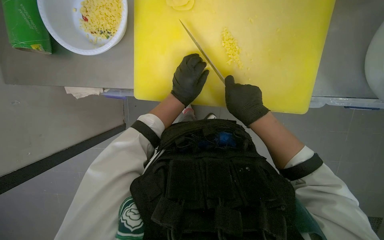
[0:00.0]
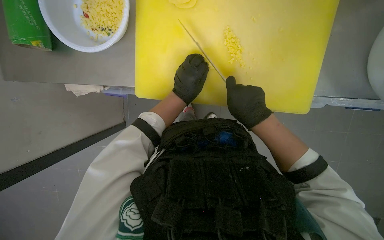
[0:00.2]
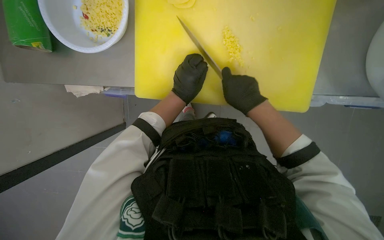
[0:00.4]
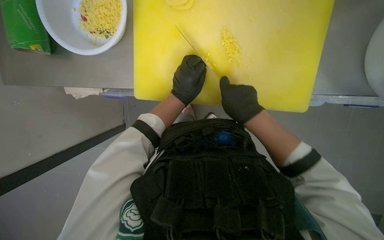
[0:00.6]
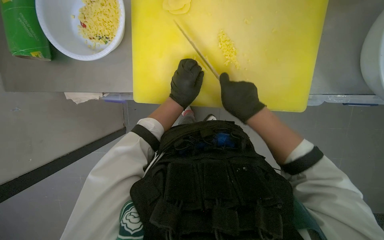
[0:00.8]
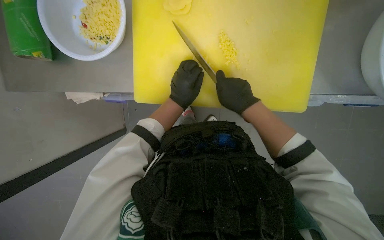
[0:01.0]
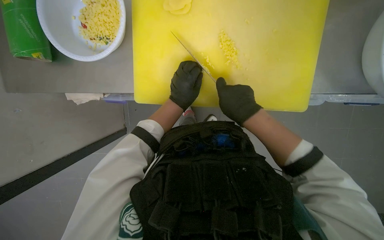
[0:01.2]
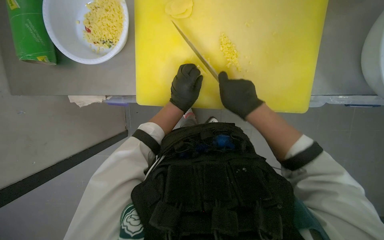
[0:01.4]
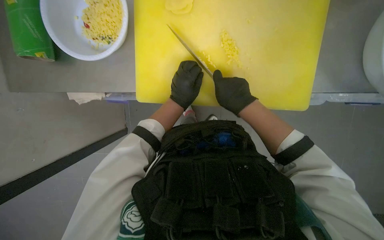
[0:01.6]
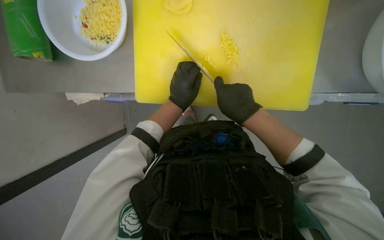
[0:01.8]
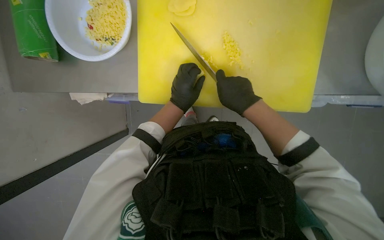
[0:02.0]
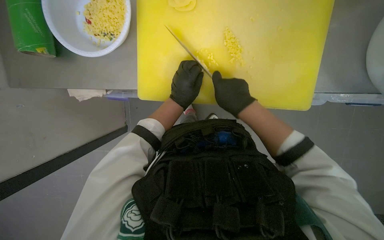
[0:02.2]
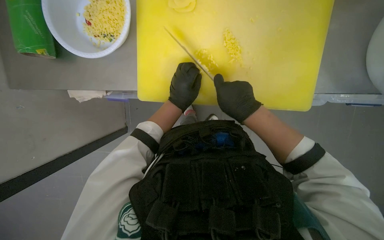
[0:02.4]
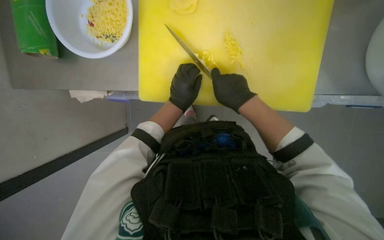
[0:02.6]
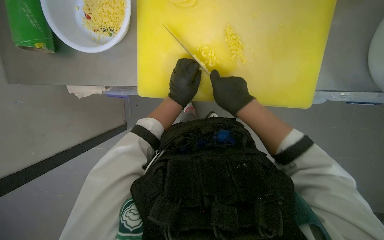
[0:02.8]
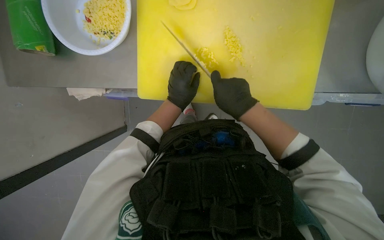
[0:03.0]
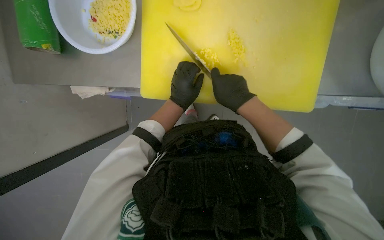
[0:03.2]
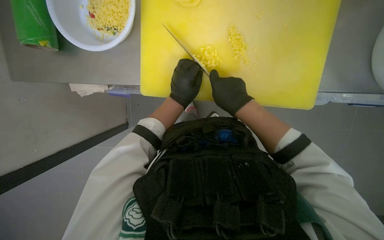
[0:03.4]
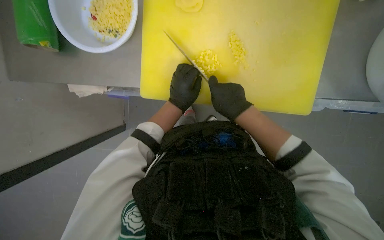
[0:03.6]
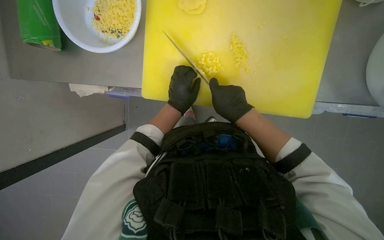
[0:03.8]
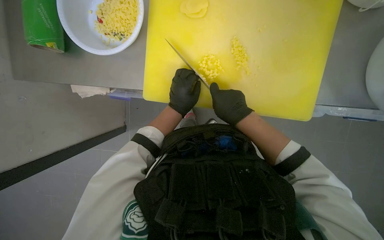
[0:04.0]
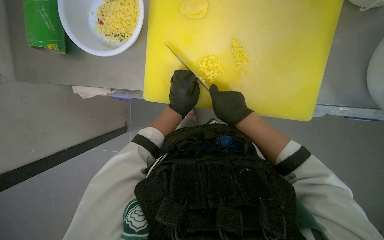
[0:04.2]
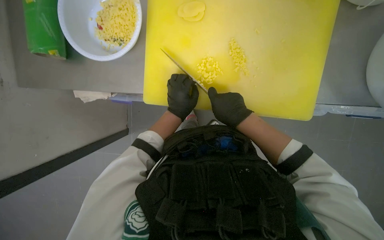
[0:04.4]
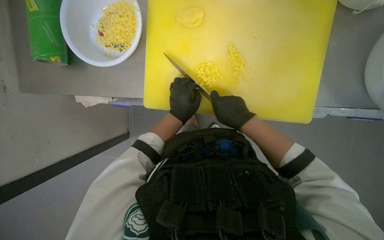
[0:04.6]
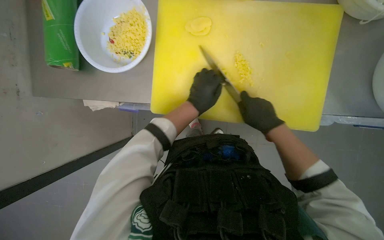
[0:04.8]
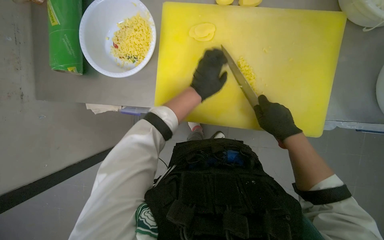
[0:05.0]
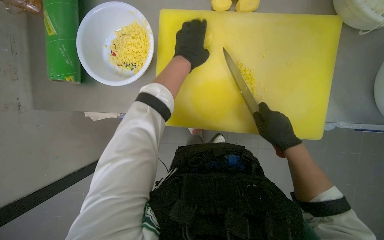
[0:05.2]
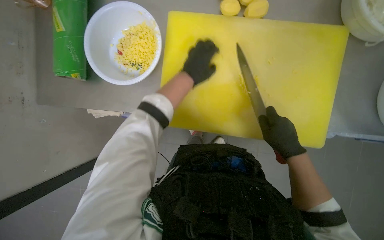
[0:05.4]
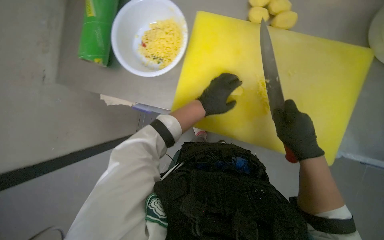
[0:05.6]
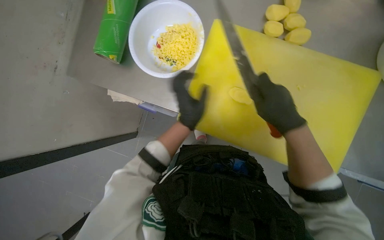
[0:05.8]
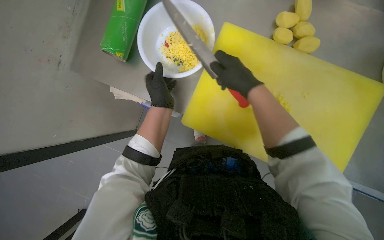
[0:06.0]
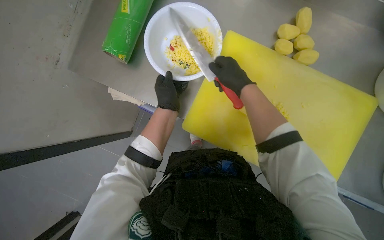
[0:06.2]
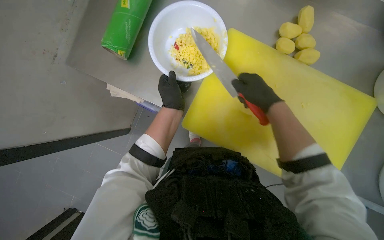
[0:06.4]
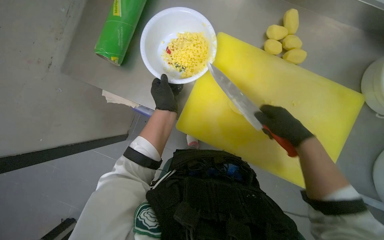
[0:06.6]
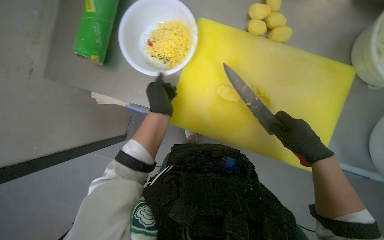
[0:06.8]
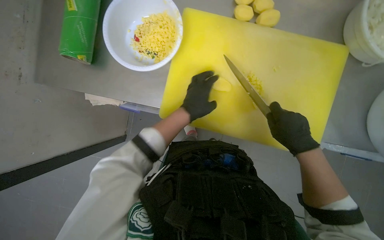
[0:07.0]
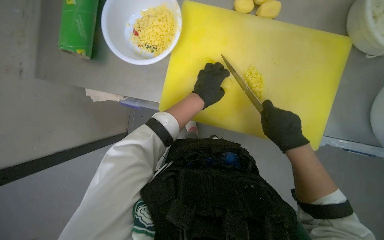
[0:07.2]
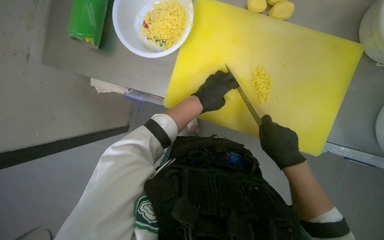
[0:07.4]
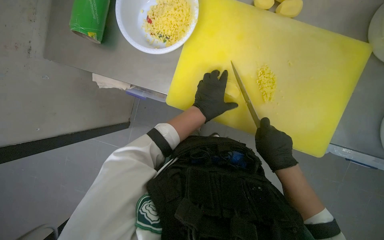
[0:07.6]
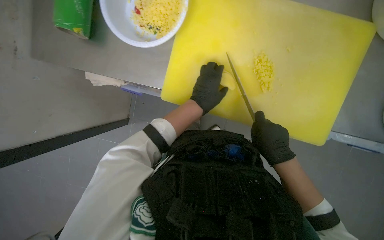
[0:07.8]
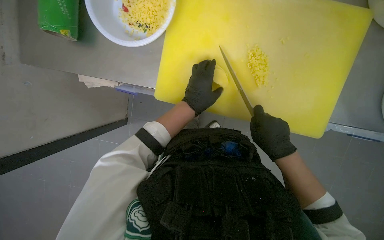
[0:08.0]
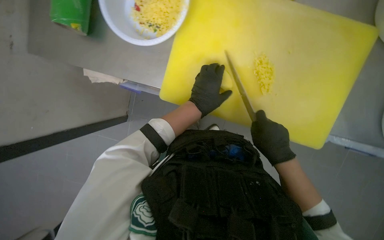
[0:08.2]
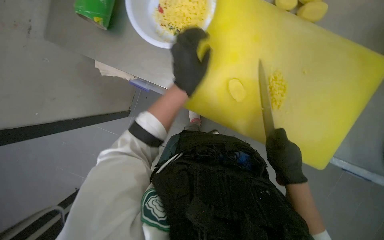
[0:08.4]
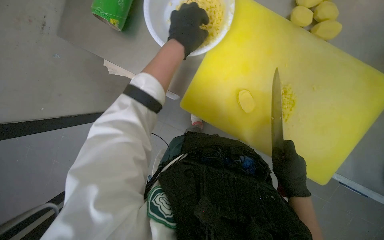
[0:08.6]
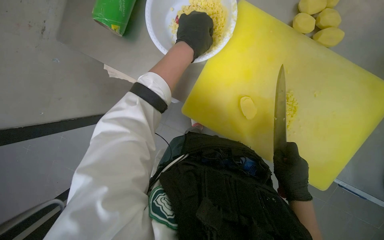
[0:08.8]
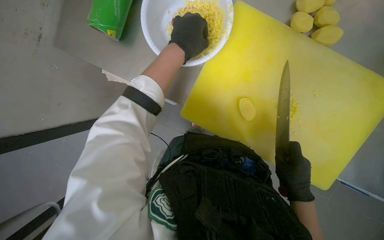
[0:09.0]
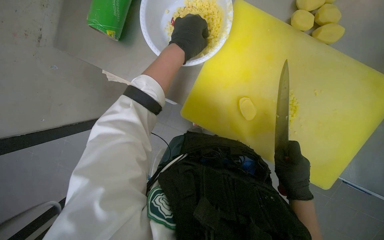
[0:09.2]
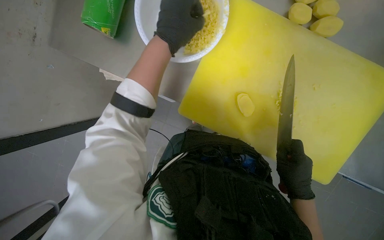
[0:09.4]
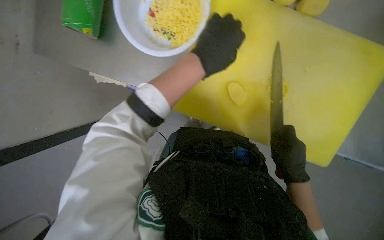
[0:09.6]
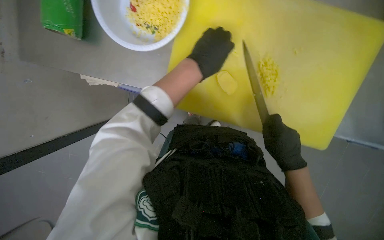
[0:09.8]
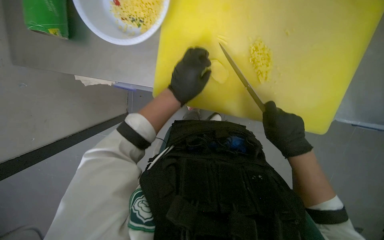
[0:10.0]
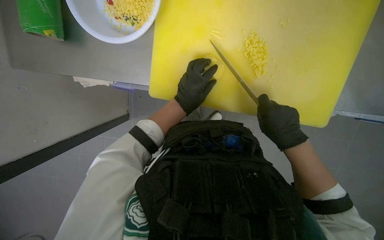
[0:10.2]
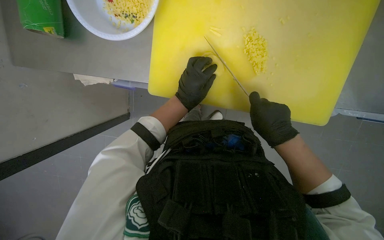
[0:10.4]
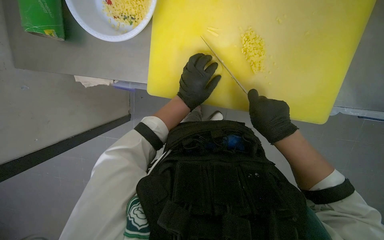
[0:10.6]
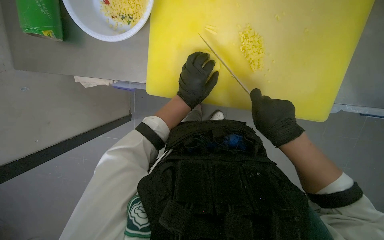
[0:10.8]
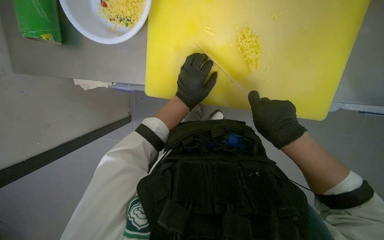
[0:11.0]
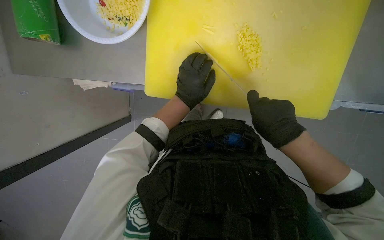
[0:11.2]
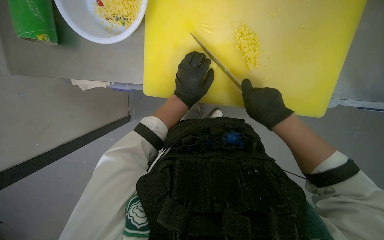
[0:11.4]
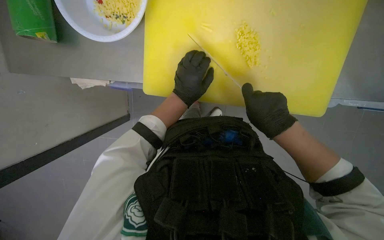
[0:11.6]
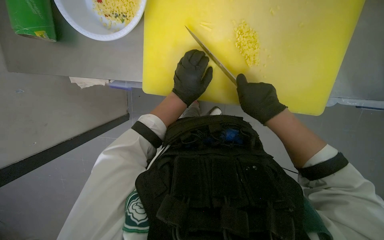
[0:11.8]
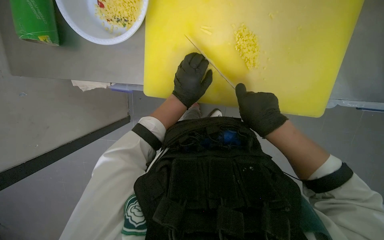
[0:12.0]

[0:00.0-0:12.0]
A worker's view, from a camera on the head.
Job: preparing food.
The whole recording: Slicing and dicing potatoes. The worker slices and dices potatoes on a yellow cutting board, then transfers them to a white bowl.
0:00.0 to 0:04.4: The hands make small movements and keep their place.
0:04.4 to 0:06.0: The left hand reaches roughly 20 cm up the picture, then returns, while the right hand is displaced up the picture and nearer to the camera by some 20 cm.
0:06.0 to 0:07.6: The right hand is displaced down the picture and to the right by roughly 30 cm. Meanwhile the left hand travels to the right by roughly 15 cm.
0:07.6 to 0:09.0: The left hand heads up the picture and to the left, covering about 20 cm.
0:09.0 to 0:10.4: The left hand goes about 20 cm down the picture.
0:10.4 to 0:12.0: The hands are busy where they are.

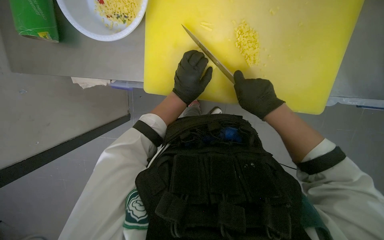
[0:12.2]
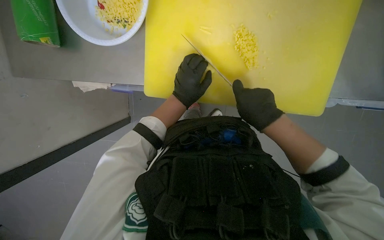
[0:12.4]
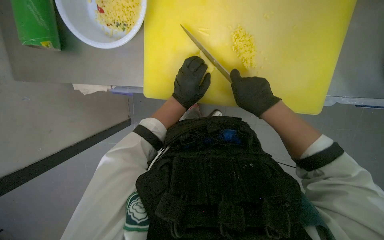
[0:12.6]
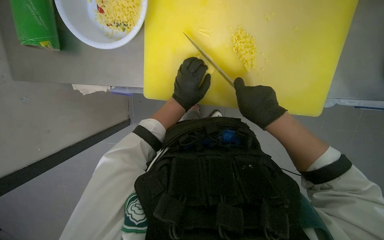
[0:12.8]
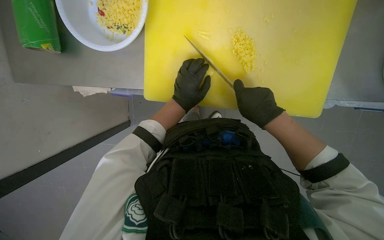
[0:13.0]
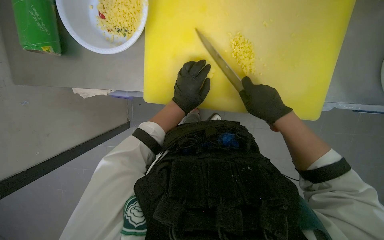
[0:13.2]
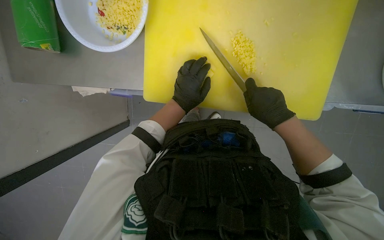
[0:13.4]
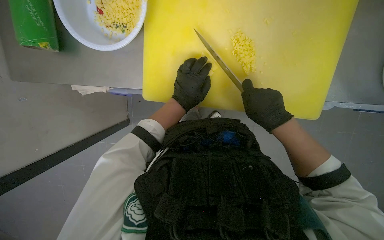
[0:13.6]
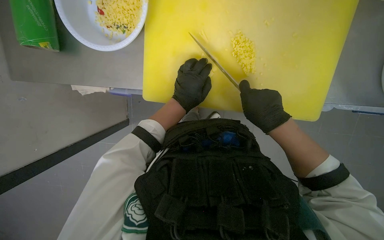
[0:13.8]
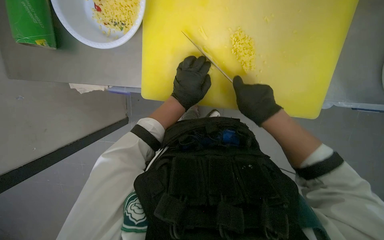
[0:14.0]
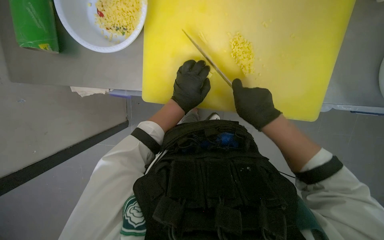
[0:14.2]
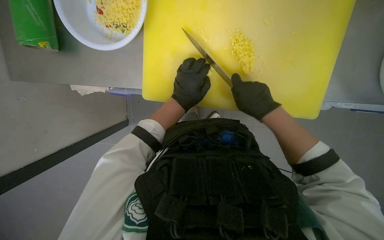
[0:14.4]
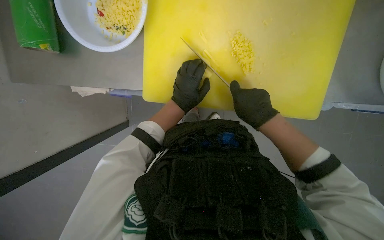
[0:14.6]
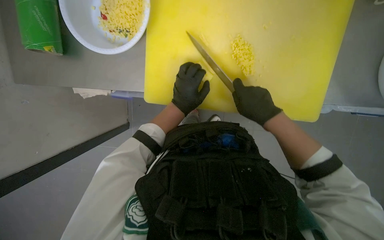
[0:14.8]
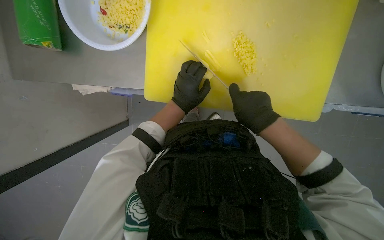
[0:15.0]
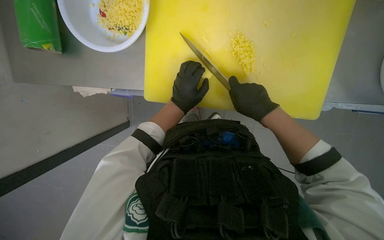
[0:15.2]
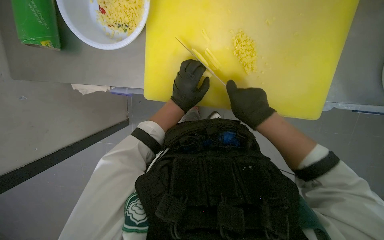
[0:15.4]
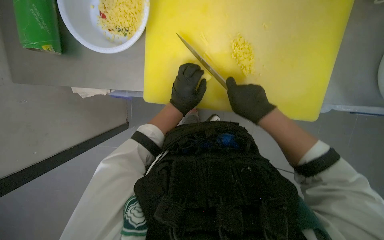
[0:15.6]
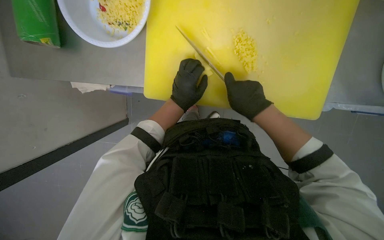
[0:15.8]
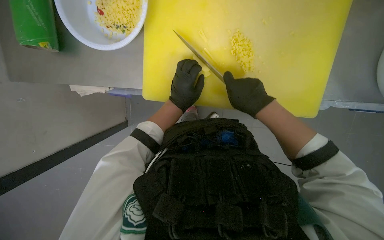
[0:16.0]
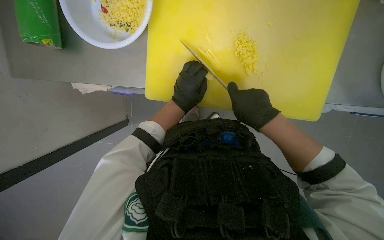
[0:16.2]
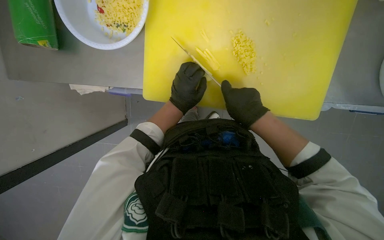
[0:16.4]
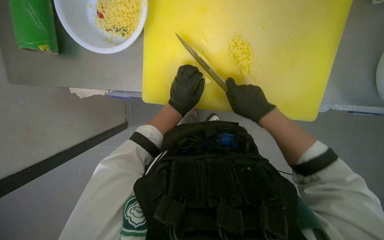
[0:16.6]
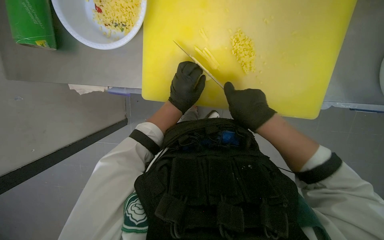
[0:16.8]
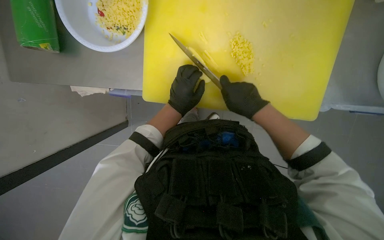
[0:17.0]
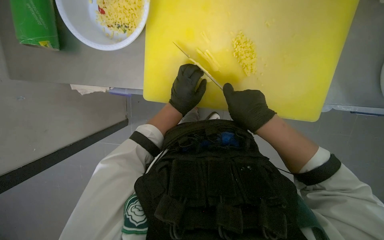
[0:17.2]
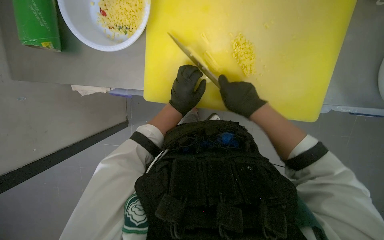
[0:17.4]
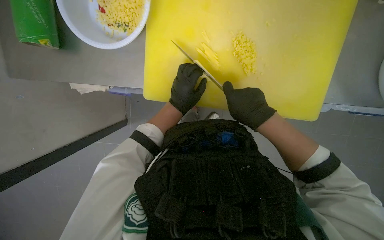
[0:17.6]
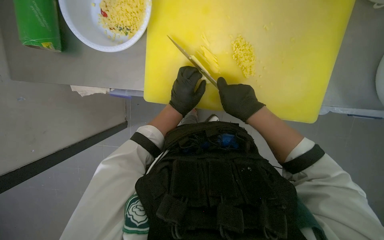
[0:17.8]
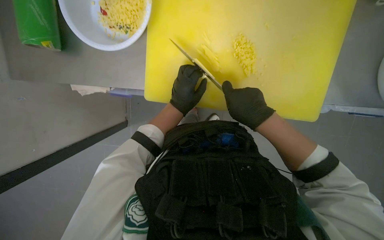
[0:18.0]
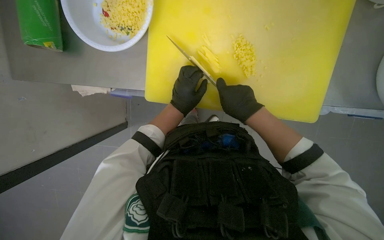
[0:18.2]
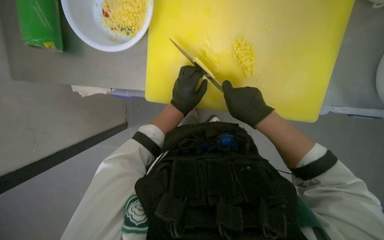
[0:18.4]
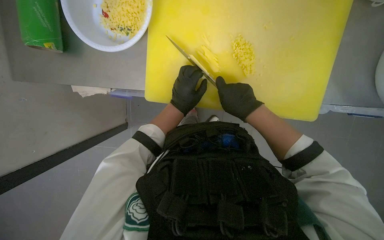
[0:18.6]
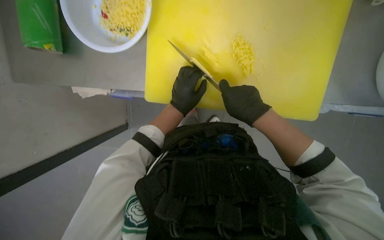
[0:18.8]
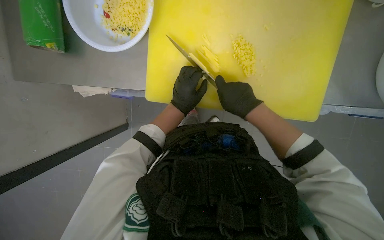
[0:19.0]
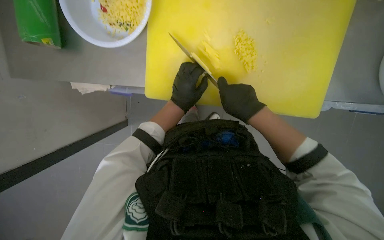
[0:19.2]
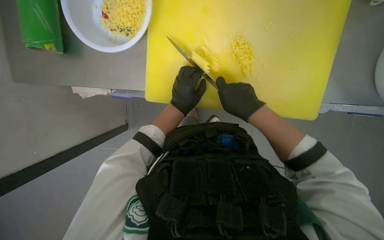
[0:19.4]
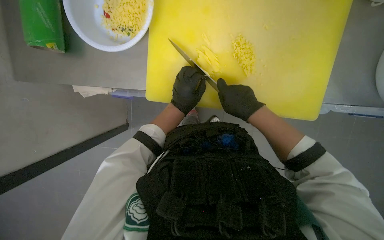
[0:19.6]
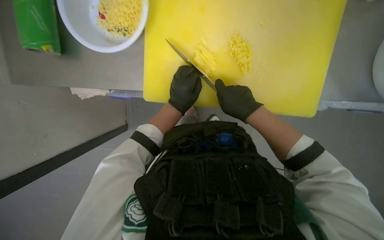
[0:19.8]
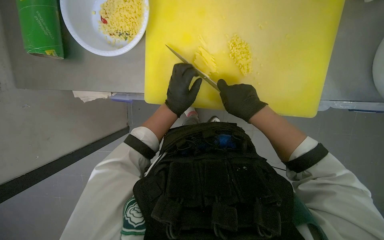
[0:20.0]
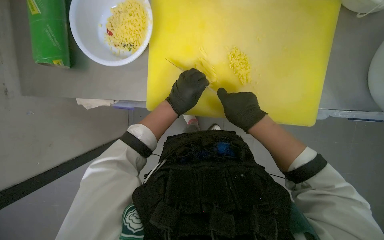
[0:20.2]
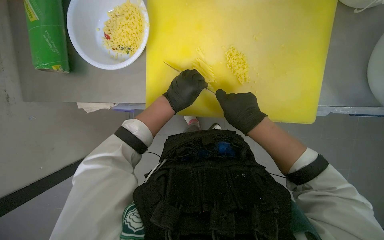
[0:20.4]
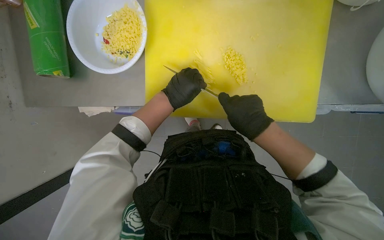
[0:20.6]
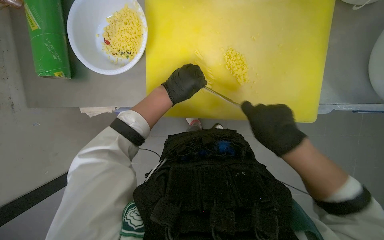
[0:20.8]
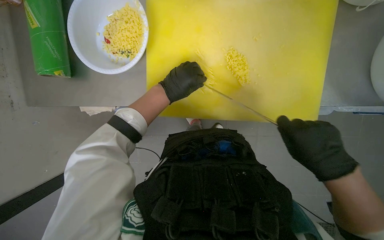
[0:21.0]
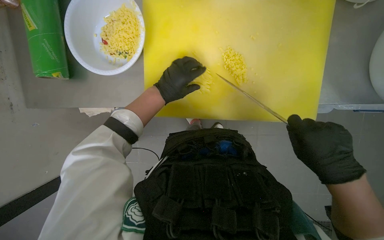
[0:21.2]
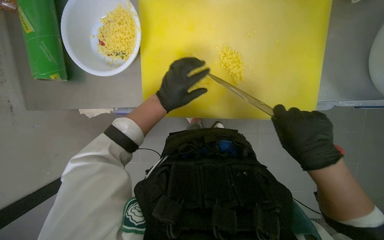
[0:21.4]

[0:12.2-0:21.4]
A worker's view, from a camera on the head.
Job: preparing food.
The whole recording: Slicing and dicing potatoes. The worker slices and dices potatoes on a yellow cutting board, then transfers them to a white bowl.
0:12.2 to 0:19.8: The hands work in one place, with small movements.
0:19.8 to 0:21.4: The right hand goes approximately 20 cm nearer to the camera, to the right and down the picture.
